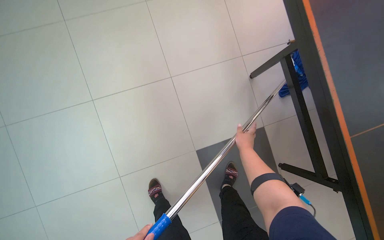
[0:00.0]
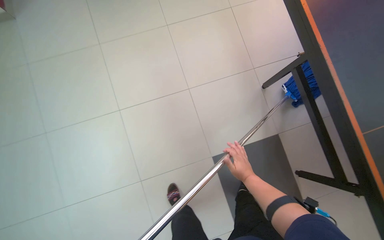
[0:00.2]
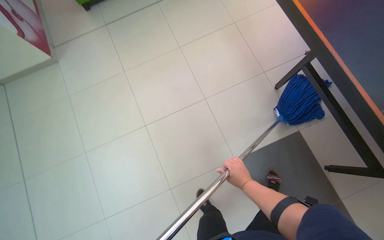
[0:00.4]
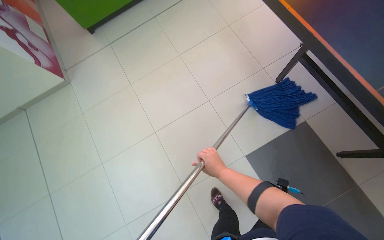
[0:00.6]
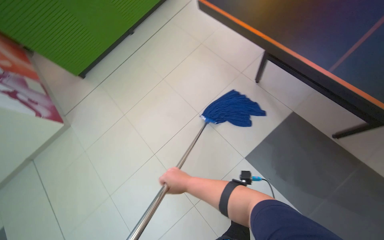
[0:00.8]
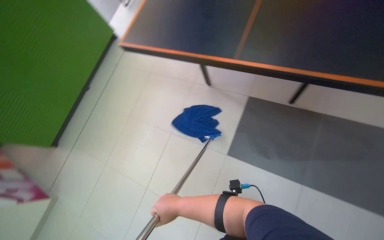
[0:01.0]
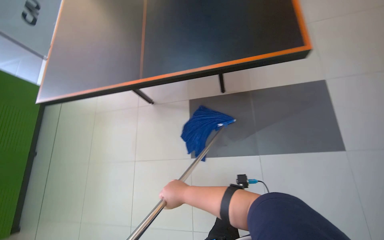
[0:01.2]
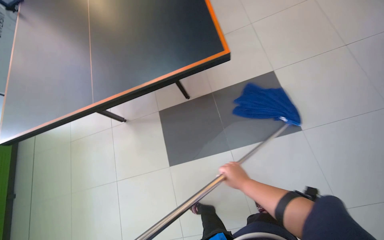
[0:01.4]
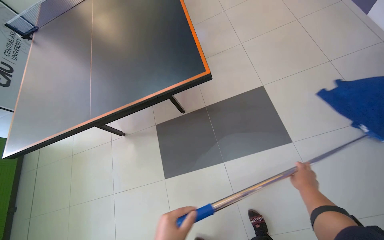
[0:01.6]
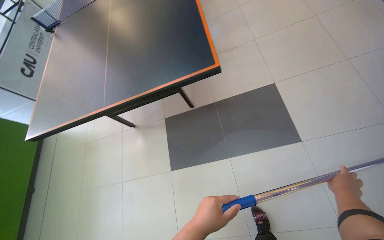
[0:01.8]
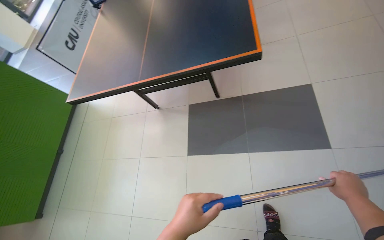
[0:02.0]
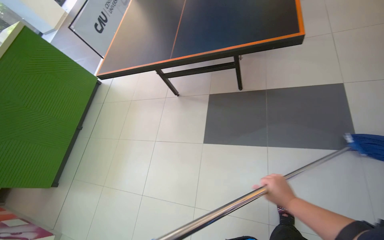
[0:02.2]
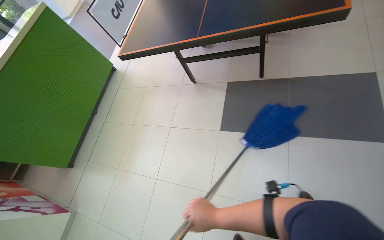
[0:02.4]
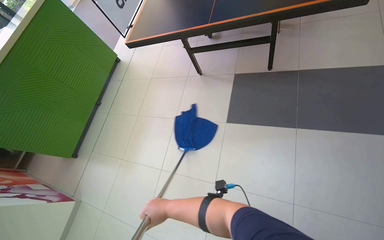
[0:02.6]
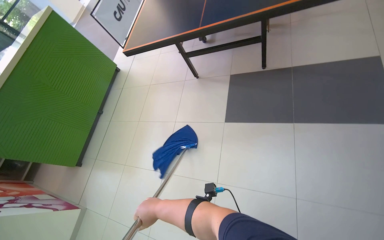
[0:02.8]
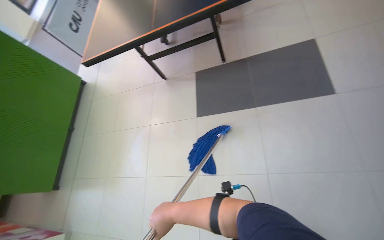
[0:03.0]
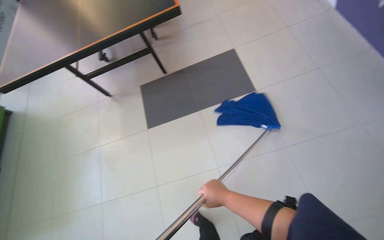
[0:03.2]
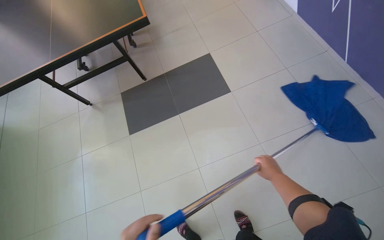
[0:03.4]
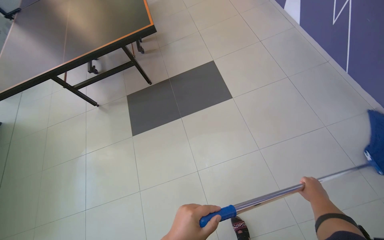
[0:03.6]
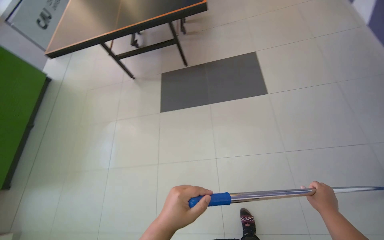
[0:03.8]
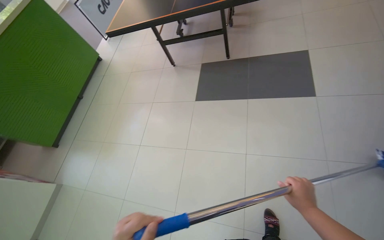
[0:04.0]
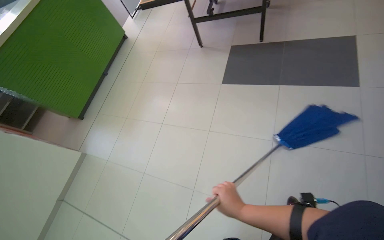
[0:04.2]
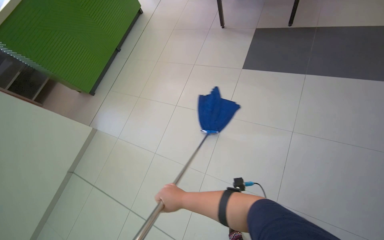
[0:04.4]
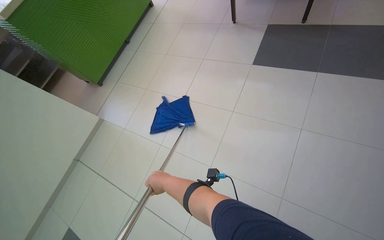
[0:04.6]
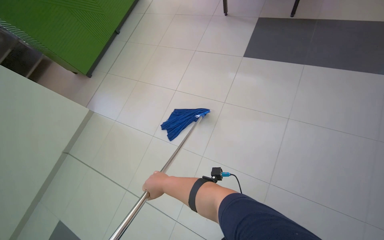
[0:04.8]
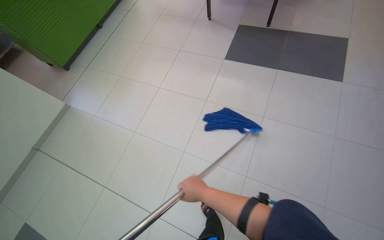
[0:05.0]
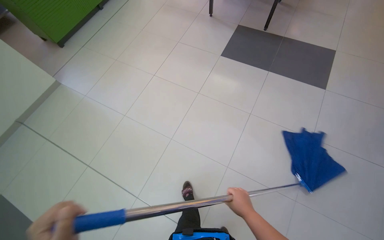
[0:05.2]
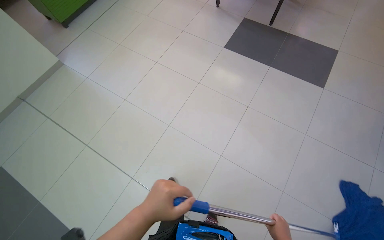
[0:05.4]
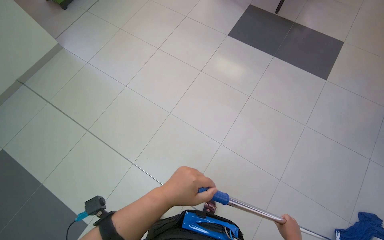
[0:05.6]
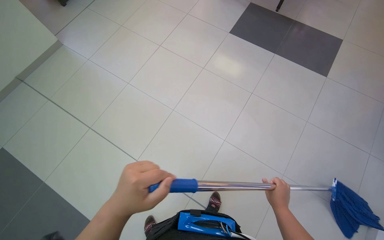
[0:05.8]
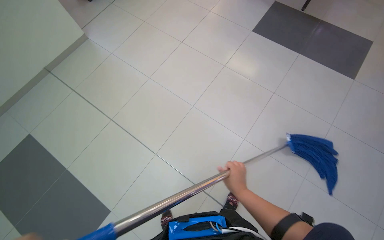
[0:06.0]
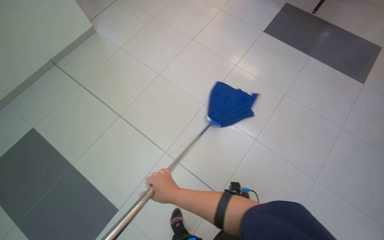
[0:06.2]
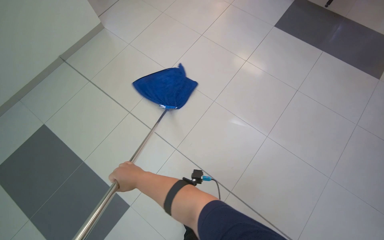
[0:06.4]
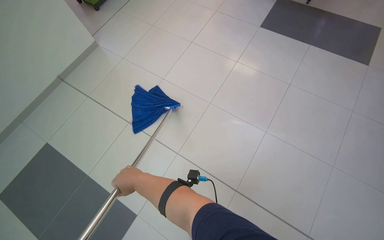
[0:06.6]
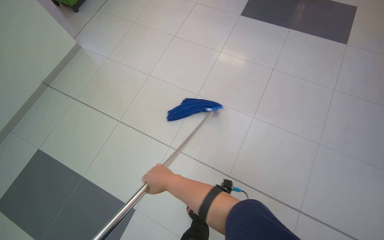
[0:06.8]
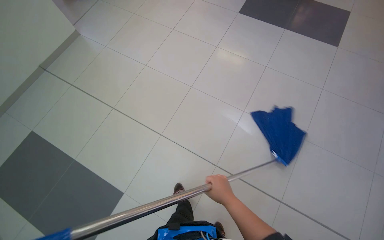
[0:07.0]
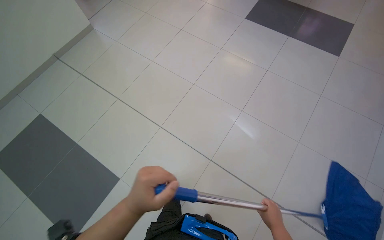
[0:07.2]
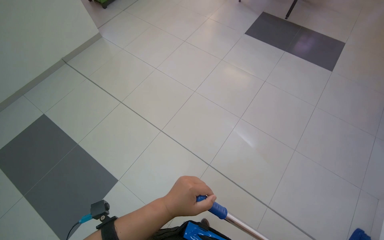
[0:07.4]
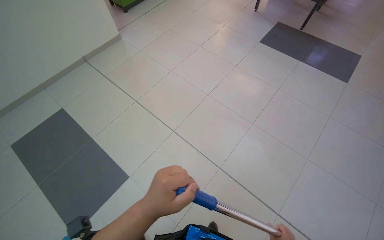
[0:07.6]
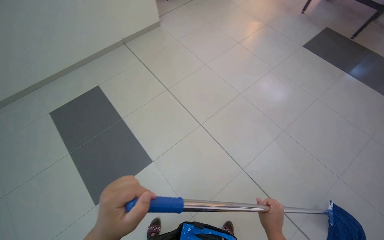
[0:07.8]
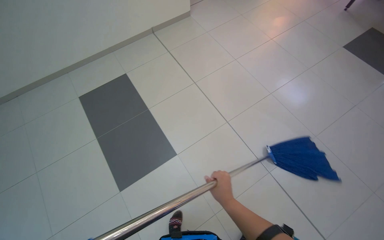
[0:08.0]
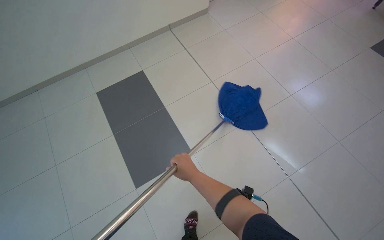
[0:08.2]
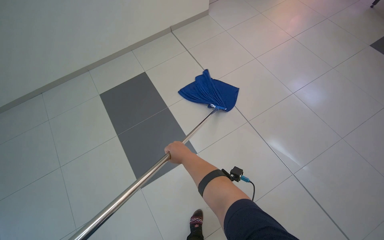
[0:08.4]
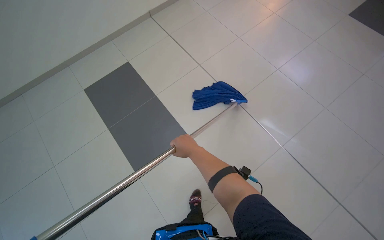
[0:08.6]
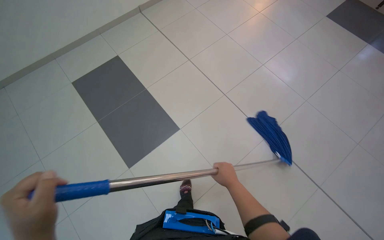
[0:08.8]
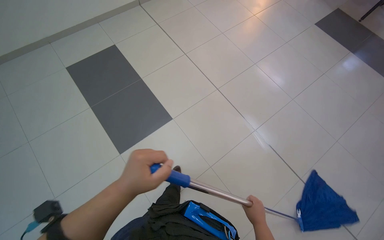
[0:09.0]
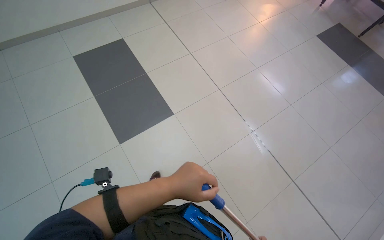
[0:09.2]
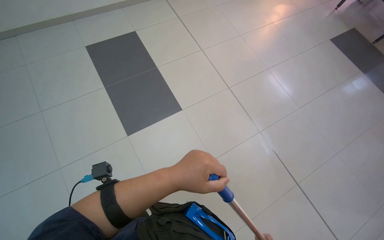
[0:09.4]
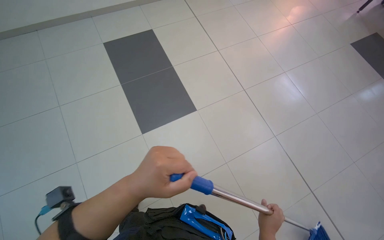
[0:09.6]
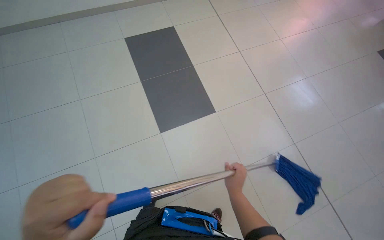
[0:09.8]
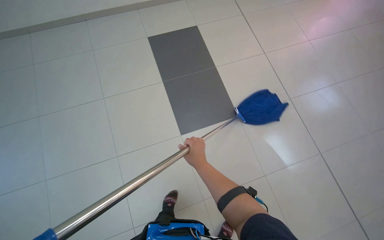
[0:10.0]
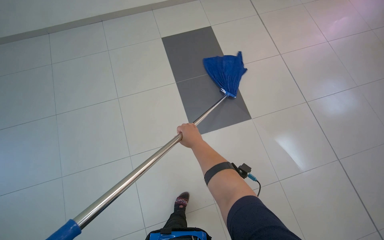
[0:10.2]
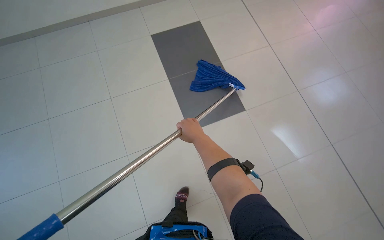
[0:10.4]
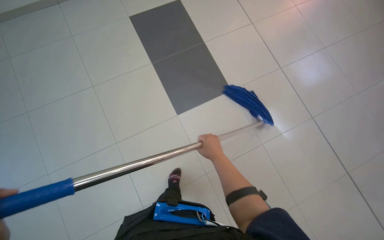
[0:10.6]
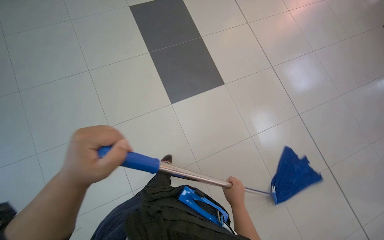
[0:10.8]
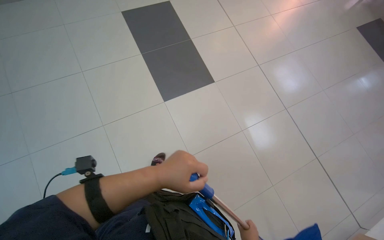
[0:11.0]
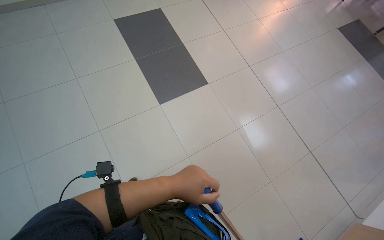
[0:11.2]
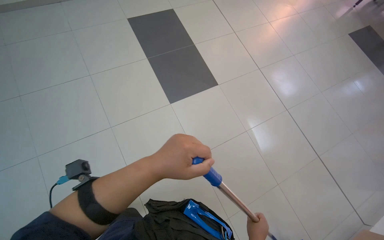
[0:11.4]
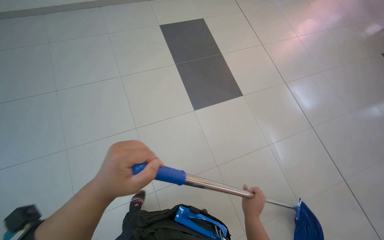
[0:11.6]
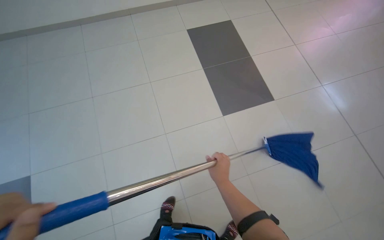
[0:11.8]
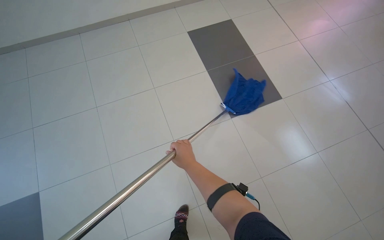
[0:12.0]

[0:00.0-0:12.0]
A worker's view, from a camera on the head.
Job: mopping floor.
The whole recording: Mopping the floor. The worker mops the tiled floor with a blue mop.
0:00.0 to 0:01.6: The head travels about 70 cm. The wearer looks roughly 30 degrees further upward. The scene rotates counterclockwise by approximately 60 degrees.
0:01.6 to 0:03.0: The camera travels some 50 cm.
0:03.0 to 0:04.4: The wearer moves some 60 cm.
0:04.4 to 0:06.0: The camera travels some 50 cm.
0:06.0 to 0:07.6: The camera travels about 40 cm.
0:07.6 to 0:09.0: The camera travels to the left, about 60 cm.
0:09.0 to 0:10.4: The wearer moves to the left, some 60 cm.

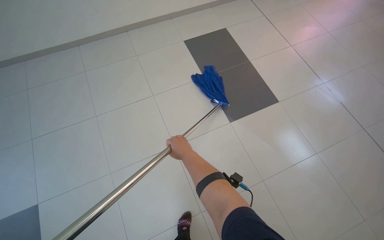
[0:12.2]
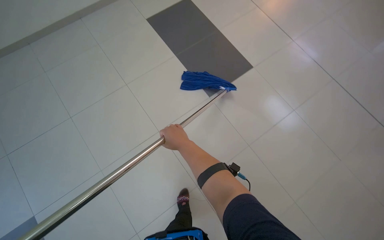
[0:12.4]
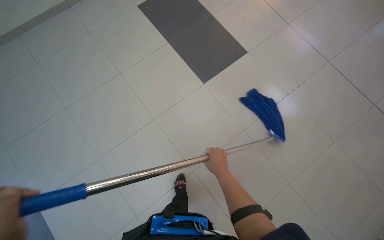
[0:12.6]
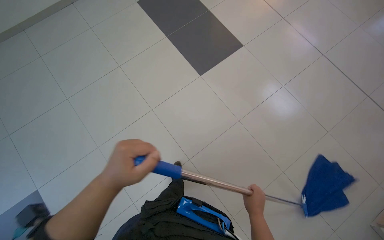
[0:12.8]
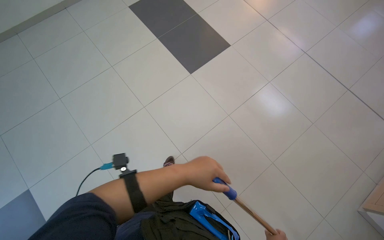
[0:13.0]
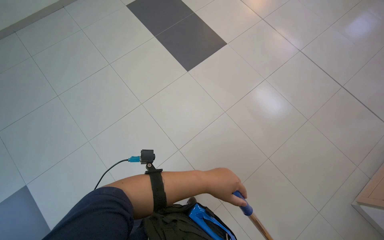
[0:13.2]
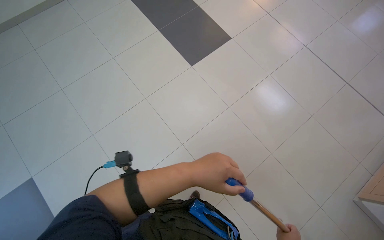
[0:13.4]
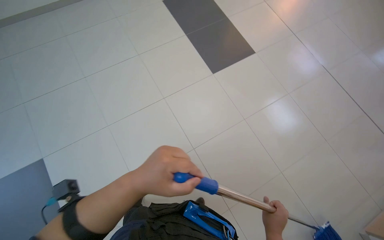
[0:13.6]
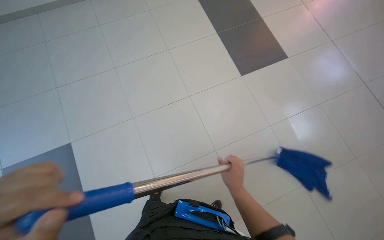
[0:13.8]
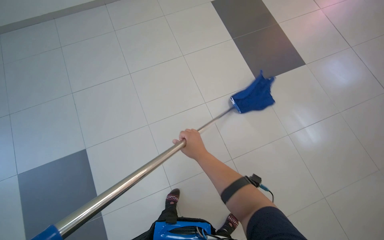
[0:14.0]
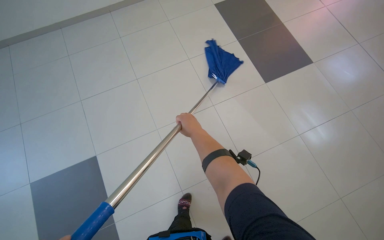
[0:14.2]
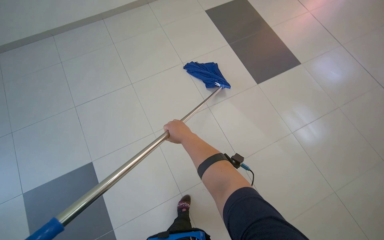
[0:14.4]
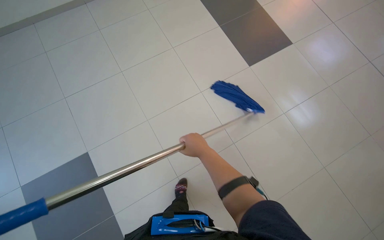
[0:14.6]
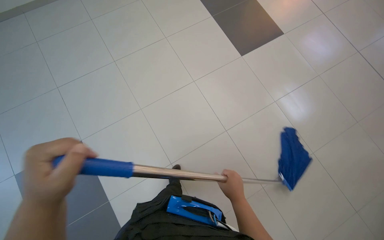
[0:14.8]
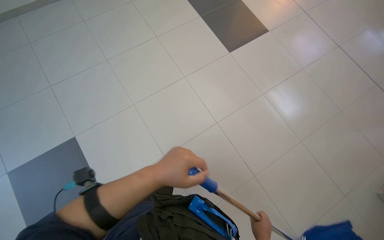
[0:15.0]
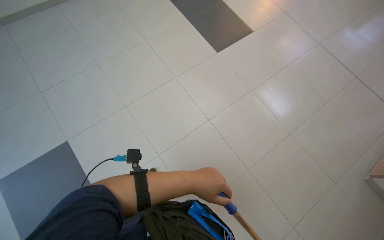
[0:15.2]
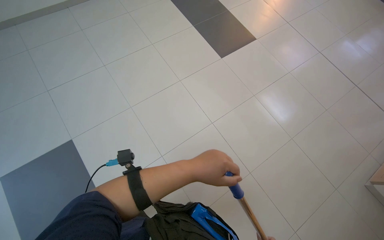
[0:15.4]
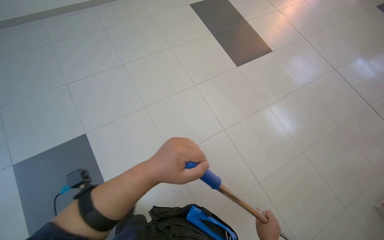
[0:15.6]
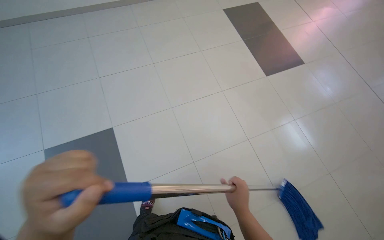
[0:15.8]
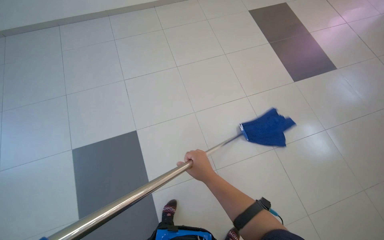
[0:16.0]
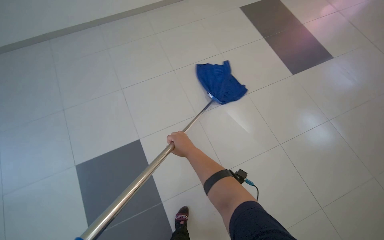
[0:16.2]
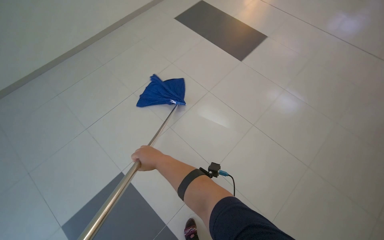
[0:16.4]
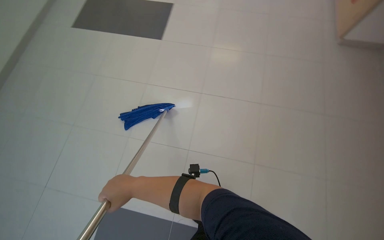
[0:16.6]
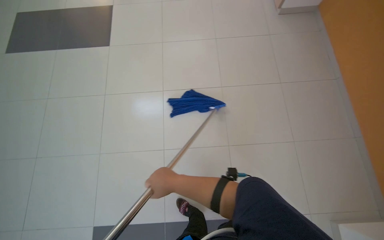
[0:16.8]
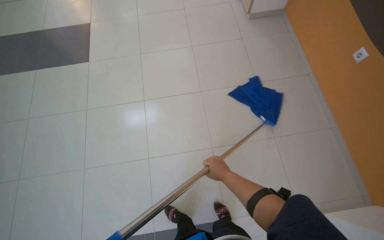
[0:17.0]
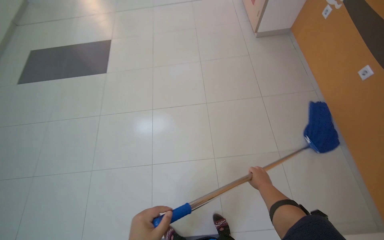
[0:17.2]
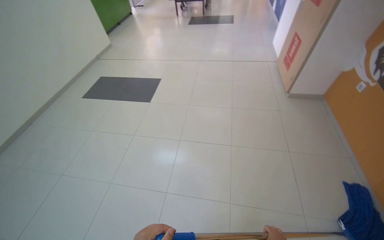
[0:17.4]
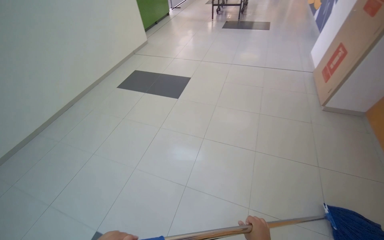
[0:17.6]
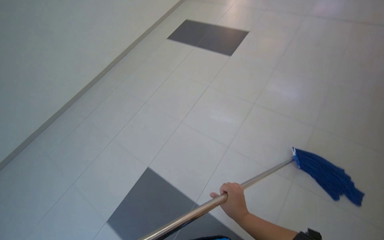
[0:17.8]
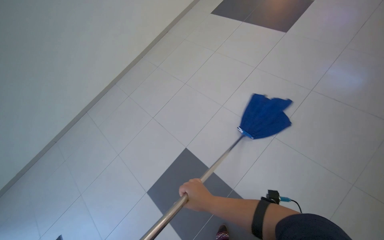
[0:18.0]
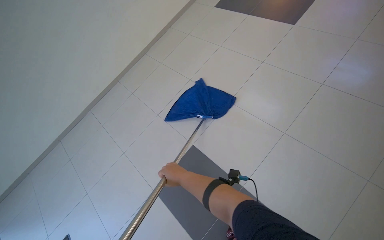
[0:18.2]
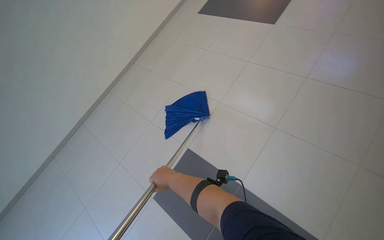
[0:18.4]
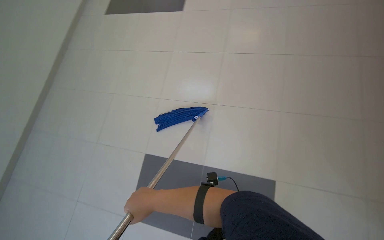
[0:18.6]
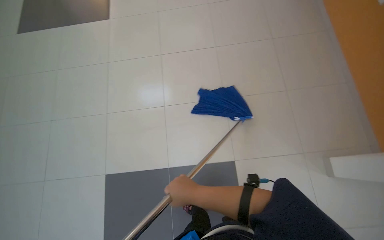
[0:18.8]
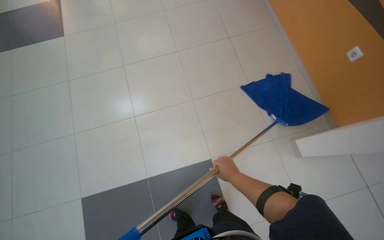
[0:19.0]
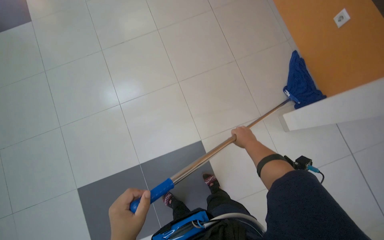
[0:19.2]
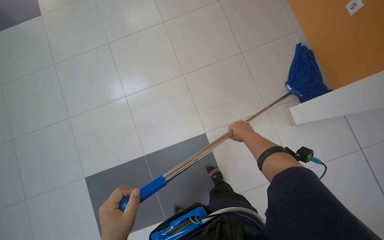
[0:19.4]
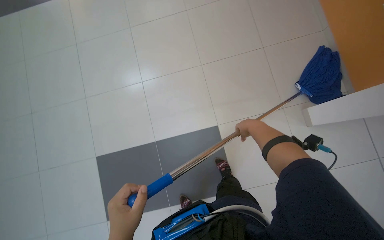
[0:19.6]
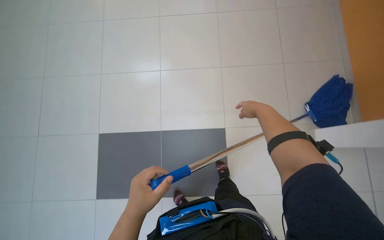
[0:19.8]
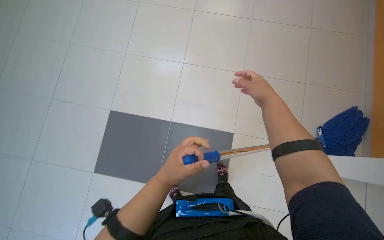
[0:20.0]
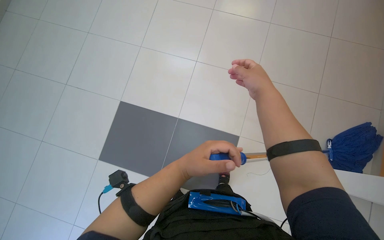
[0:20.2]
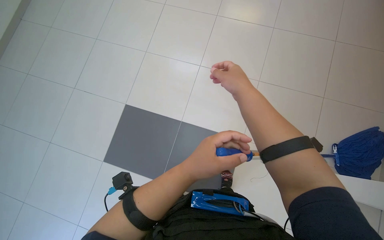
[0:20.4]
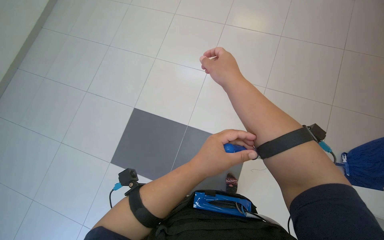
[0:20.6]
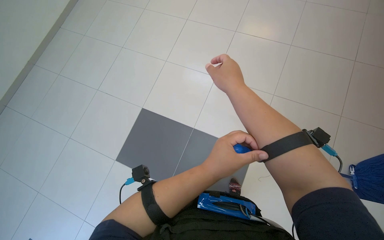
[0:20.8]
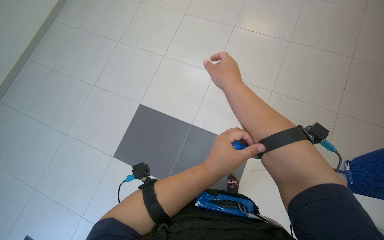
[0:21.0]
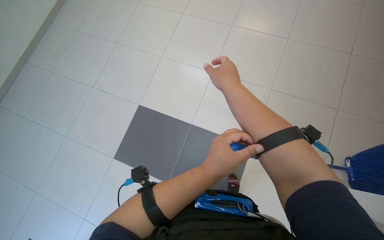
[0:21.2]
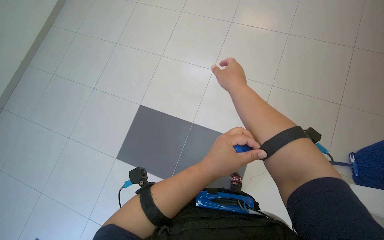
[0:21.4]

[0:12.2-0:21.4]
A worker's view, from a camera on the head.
Job: mopping floor.
The whole recording: Mopping the floor. The worker mops the tiled floor with a blue mop.
0:12.2 to 0:13.8: The head travels about 40 cm.
0:15.2 to 0:16.8: The scene rotates counterclockwise by some 30 degrees.
0:18.4 to 0:19.8: The right hand shifts about 25 cm to the right.
0:19.8 to 0:21.4: The right hand is displaced to the left by roughly 30 cm.
